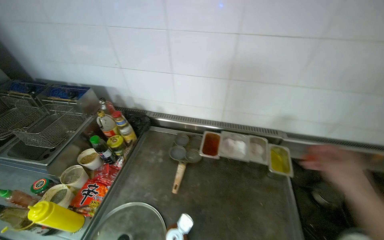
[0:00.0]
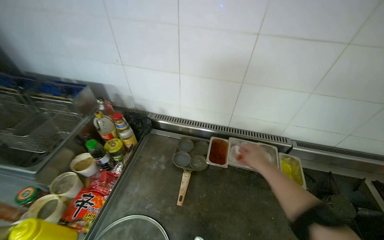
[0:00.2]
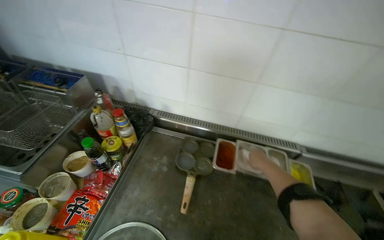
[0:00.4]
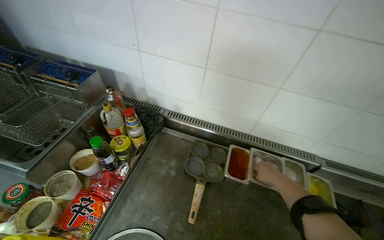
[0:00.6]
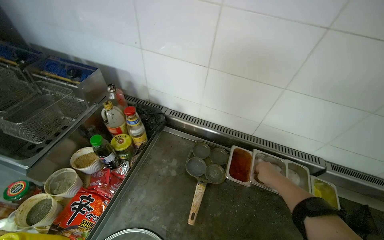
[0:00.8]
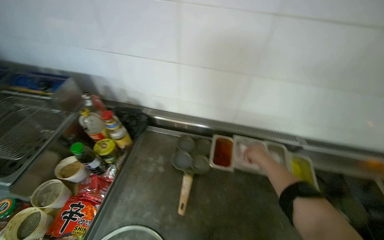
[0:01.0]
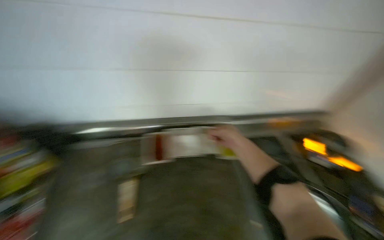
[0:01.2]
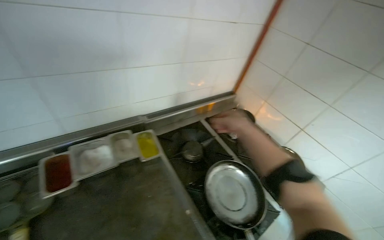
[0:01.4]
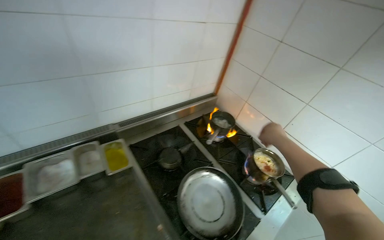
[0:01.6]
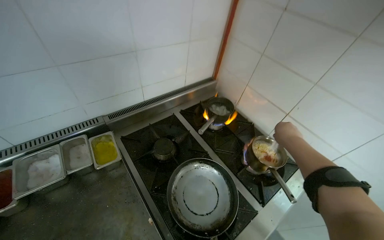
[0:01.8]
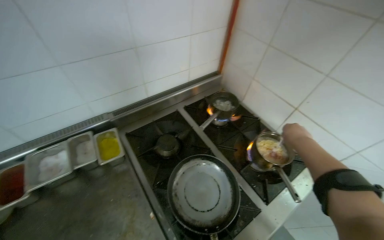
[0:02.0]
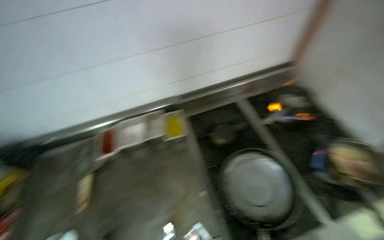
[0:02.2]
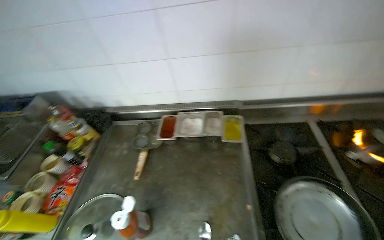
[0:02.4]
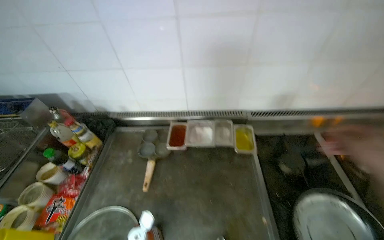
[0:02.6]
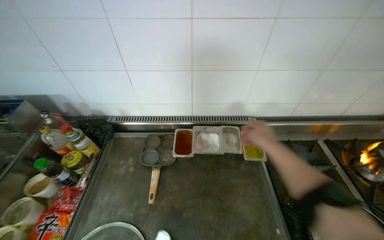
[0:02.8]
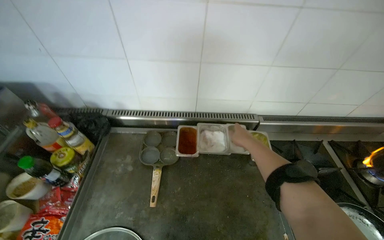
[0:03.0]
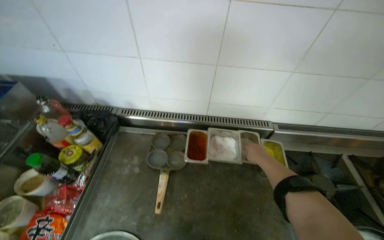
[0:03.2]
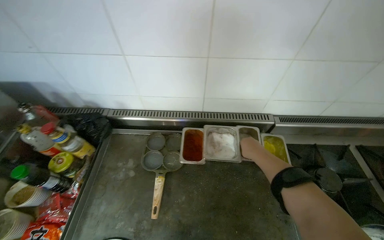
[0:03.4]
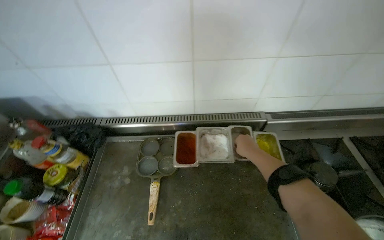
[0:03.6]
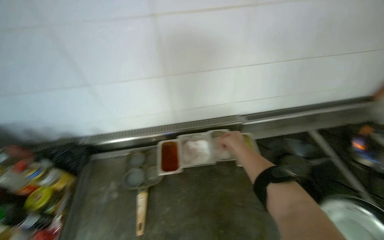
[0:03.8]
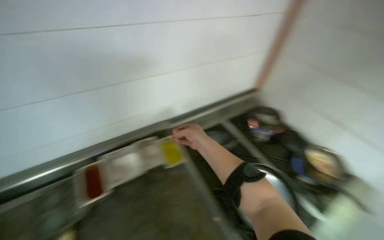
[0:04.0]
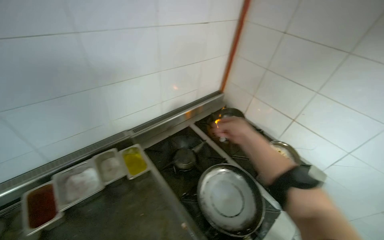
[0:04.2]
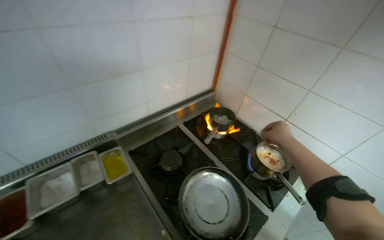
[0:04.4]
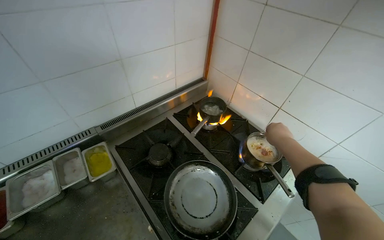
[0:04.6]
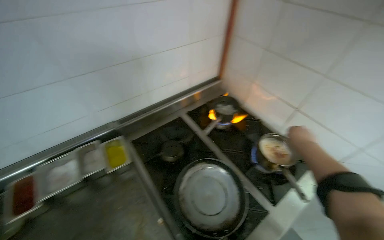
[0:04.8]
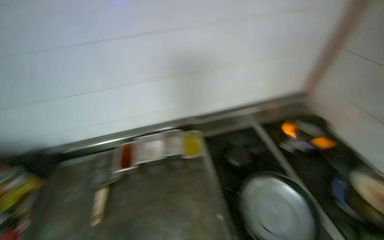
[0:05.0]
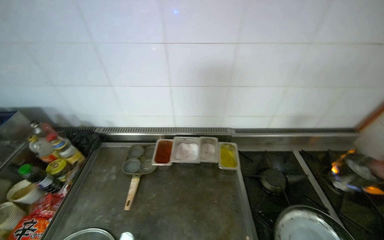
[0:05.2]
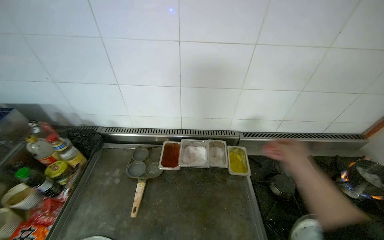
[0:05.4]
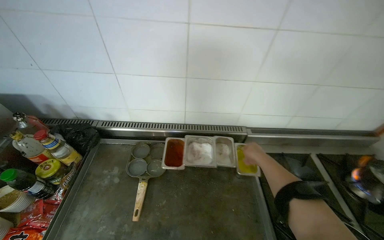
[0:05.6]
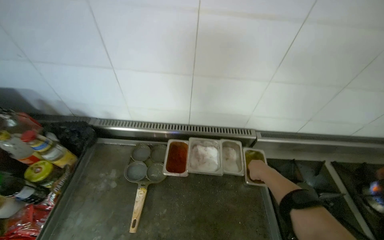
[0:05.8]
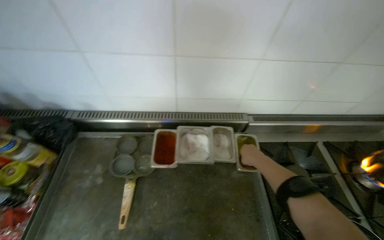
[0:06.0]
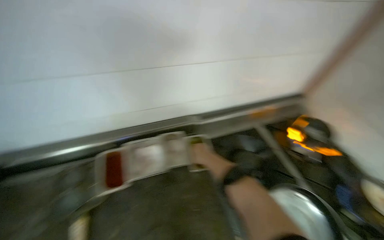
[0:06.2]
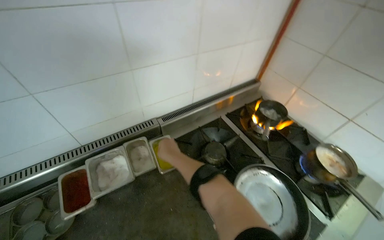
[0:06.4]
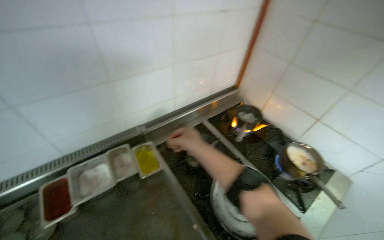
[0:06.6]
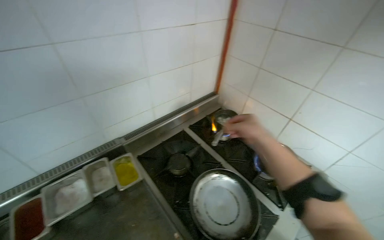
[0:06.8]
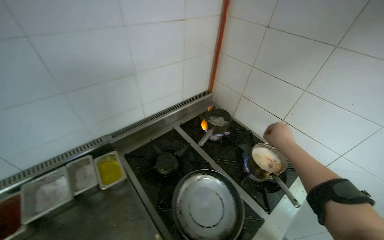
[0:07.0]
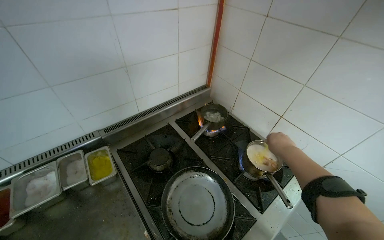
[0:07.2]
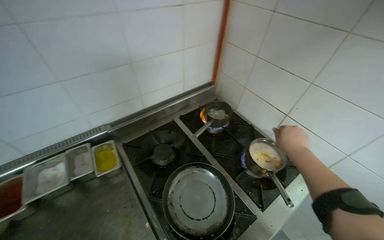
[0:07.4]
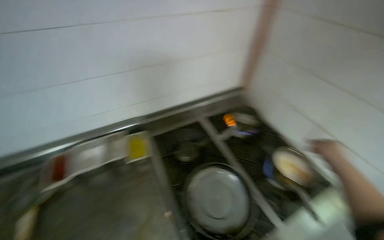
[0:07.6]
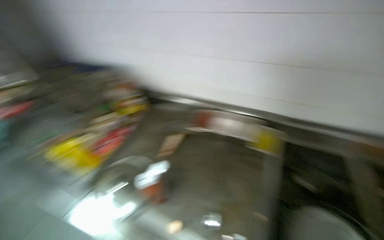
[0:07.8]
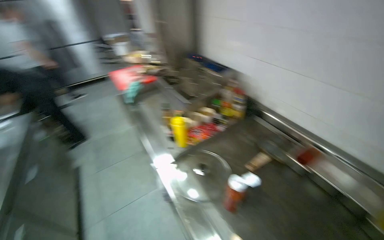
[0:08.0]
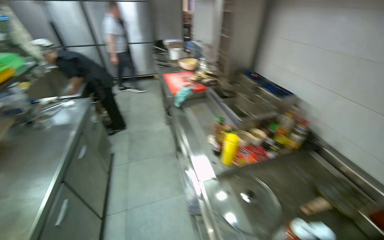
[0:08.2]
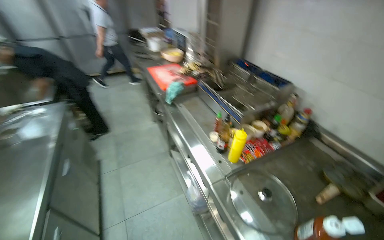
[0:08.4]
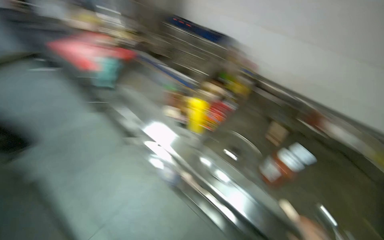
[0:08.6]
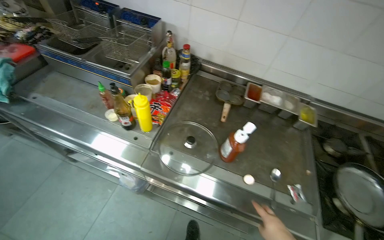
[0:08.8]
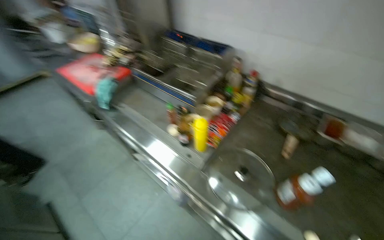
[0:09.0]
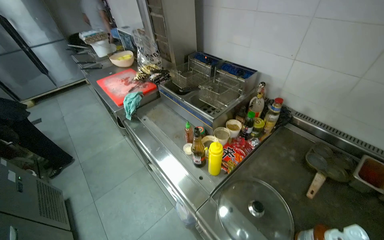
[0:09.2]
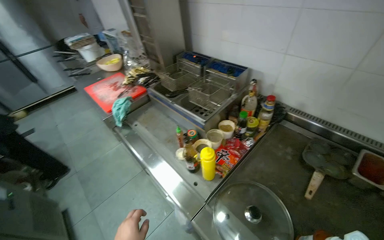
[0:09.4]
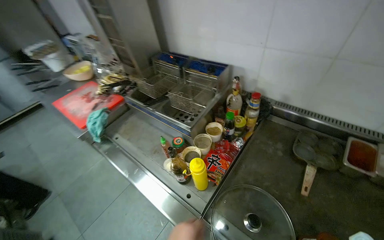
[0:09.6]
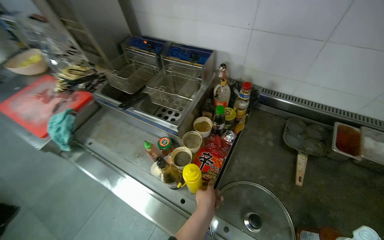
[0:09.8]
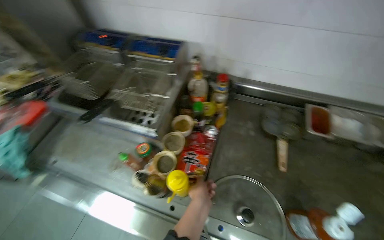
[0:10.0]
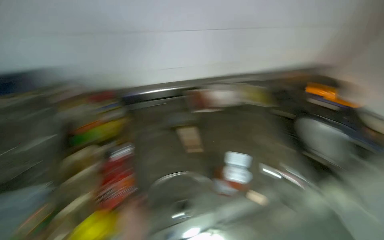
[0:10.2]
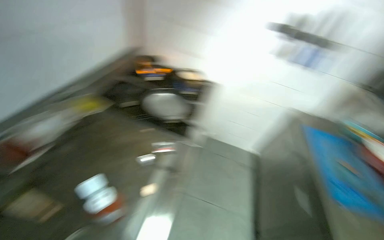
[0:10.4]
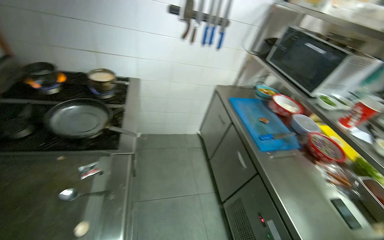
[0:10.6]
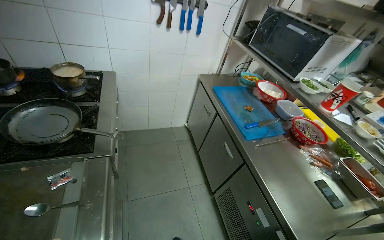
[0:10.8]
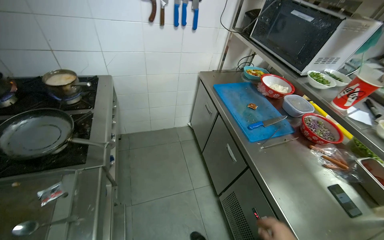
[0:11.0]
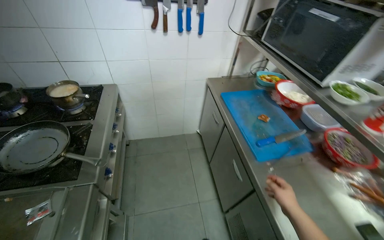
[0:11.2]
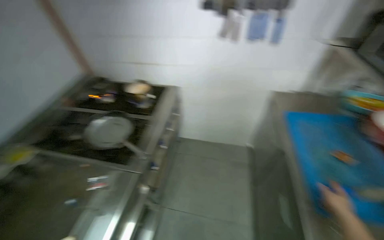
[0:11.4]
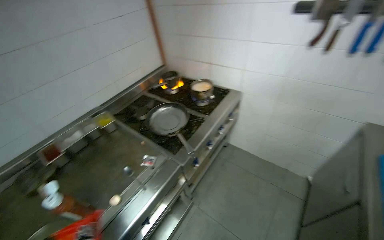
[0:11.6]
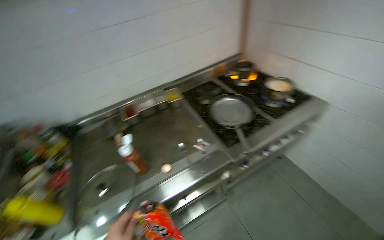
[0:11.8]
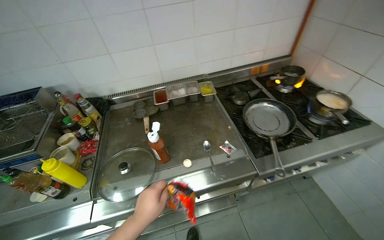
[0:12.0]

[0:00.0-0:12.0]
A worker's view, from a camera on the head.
Job: cooking food.
The whole recording: Cooking instant noodles. The worker retrieves eggs from the refrigerator, cracks them into a pot, adds instant noodles and seasoning, and stirs the mixture on the stove.
0.0 to 1.6 s: The head rotates some 45 degrees to the right.
1.6 to 3.0 s: The wearer's head swings approximately 30 degrees to the left.
3.0 to 4.4 s: The wearer looks roughly 40 degrees further to the right.
4.4 to 6.0 s: The head rotates some 40 degrees to the left. The wearer looks approximately 15 degrees further downward.
6.0 to 7.6 s: The camera travels about 40 cm. The head turns to the right by approximately 25 degrees.
7.6 to 9.0 s: The camera travels some 80 cm. The head rotates about 65 degrees to the left.
9.0 to 10.4 s: The head rotates some 80 degrees to the right.
10.4 to 12.0 s: The head rotates some 65 degrees to the left. The view tips downward by some 15 degrees.

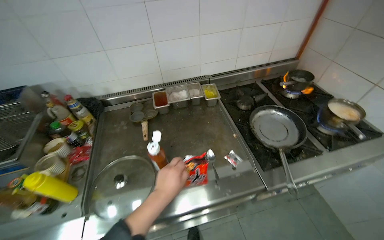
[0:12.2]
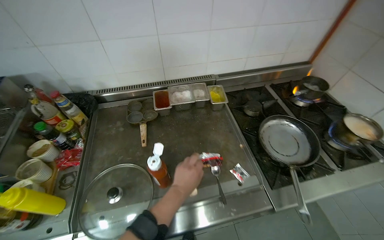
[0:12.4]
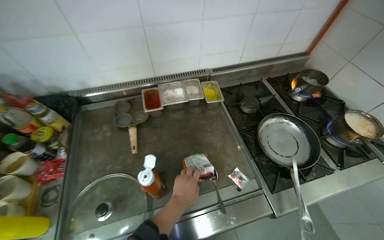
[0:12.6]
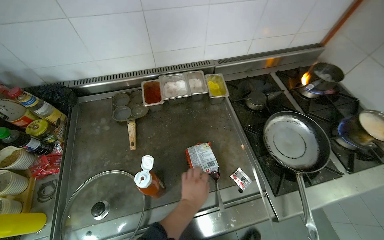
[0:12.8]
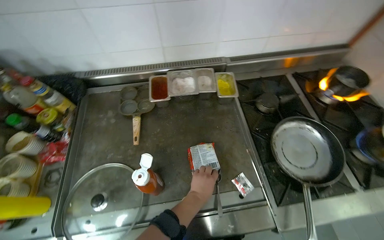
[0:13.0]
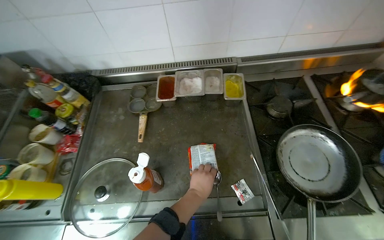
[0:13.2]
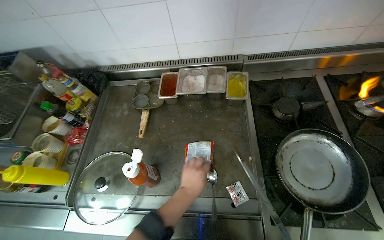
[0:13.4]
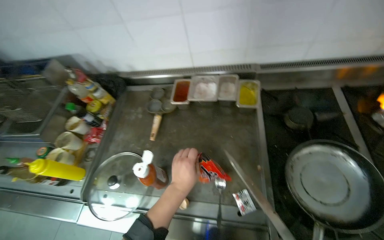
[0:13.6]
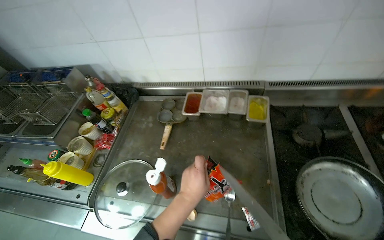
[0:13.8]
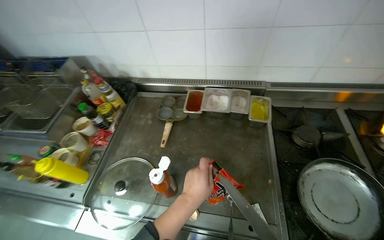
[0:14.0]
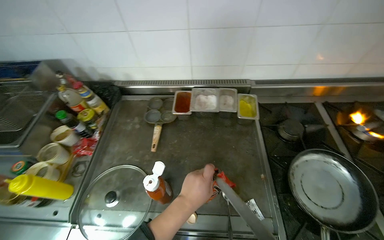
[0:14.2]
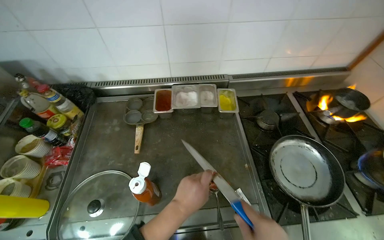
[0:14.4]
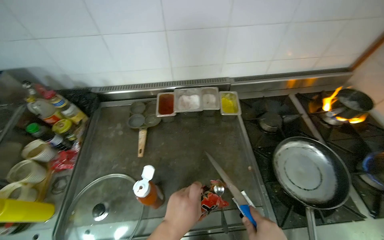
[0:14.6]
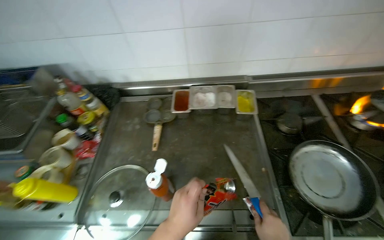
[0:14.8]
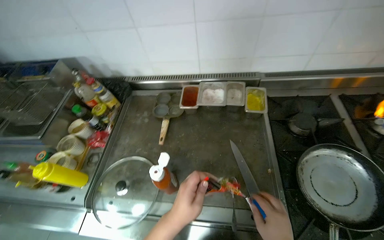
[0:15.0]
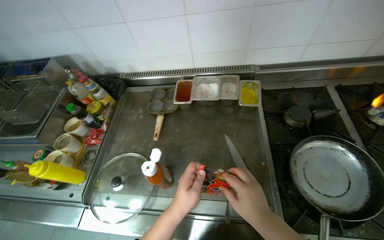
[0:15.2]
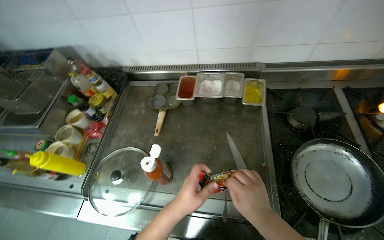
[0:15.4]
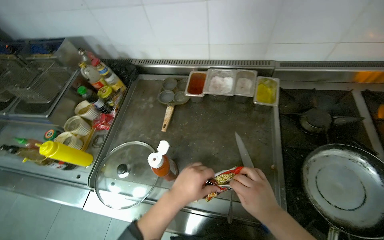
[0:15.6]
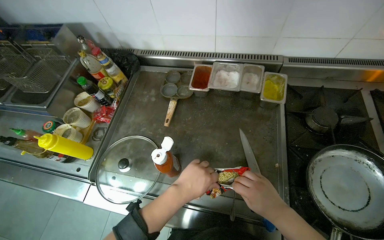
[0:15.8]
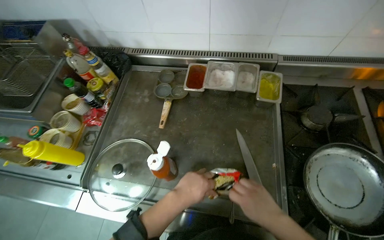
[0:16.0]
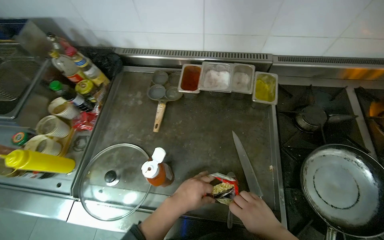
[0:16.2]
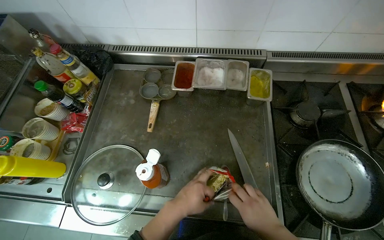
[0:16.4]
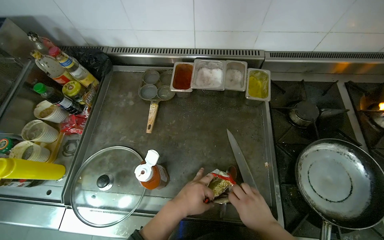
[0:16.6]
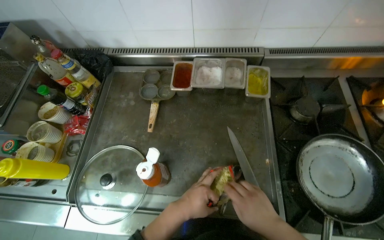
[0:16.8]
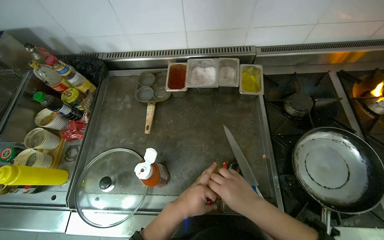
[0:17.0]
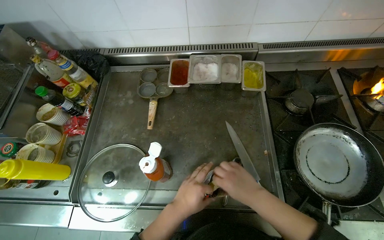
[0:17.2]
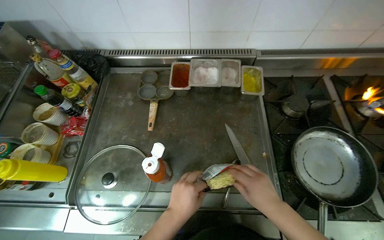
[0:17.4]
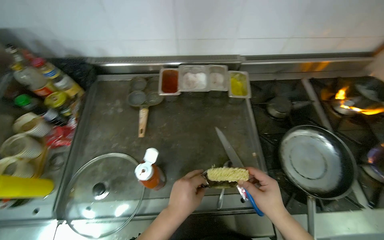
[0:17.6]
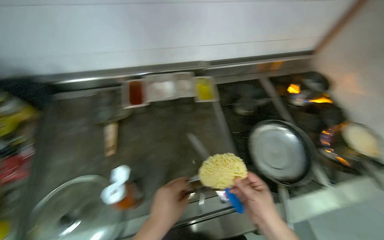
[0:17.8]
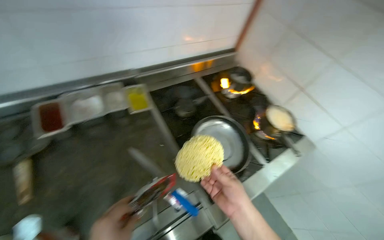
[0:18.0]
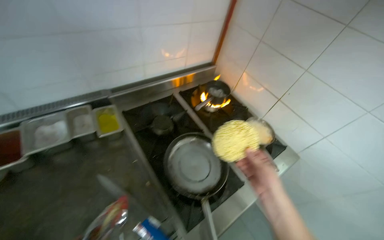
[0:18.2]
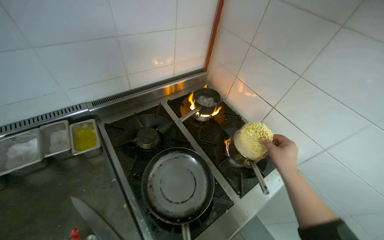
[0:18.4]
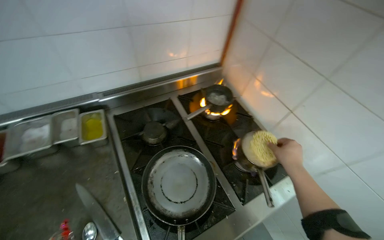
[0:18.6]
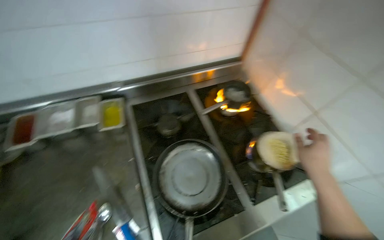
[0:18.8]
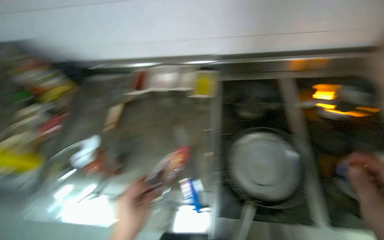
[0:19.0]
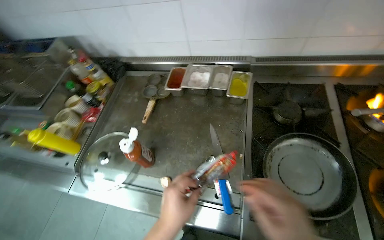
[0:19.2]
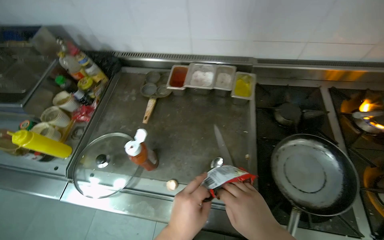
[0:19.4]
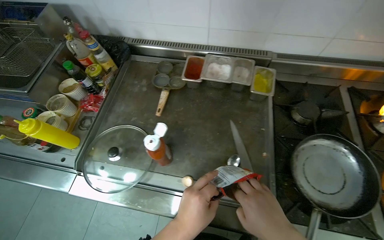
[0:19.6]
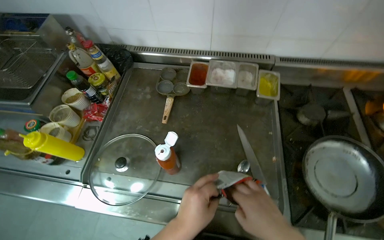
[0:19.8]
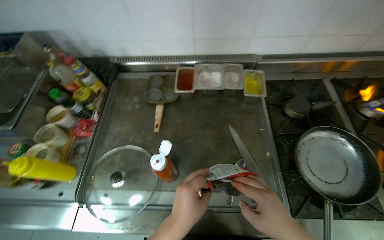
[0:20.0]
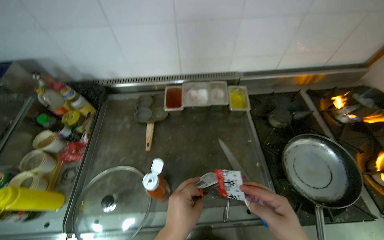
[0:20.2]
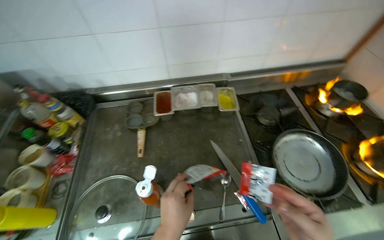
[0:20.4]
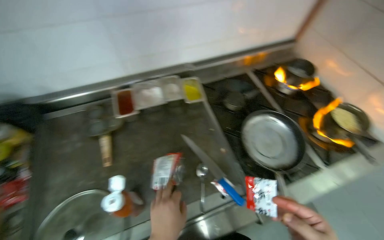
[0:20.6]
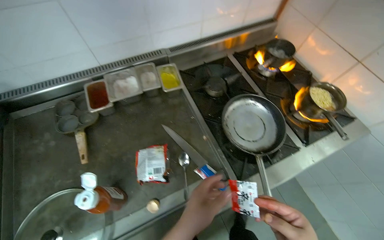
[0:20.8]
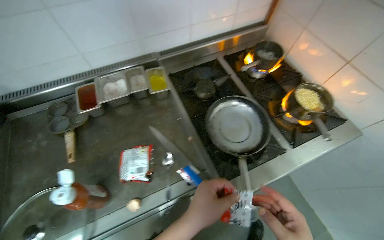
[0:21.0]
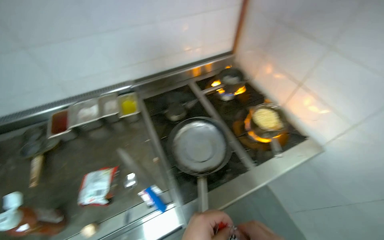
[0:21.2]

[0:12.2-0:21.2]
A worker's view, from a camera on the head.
Job: cooking food.
The whole recording: Cooking instant noodles. The worker retrieves eggs from the refrigerator, cracks them into a pot, adds instant noodles and seasoning, and stirs the mixture on the stove.
12.2 to 13.8 s: The head turns to the left by approximately 25 degrees. The left hand heads to the right, covering about 10 cm.
15.2 to 16.6 s: The right hand travels farther from the camera by about 10 cm.
16.6 to 18.2 s: The head rotates some 40 degrees to the right.
18.2 to 19.8 s: The head turns to the left by about 45 degrees.
19.8 to 21.2 s: The head turns to the right by some 35 degrees.
